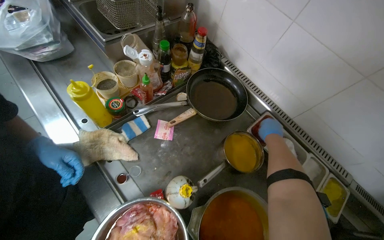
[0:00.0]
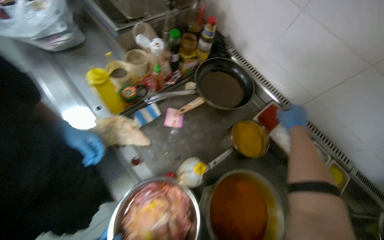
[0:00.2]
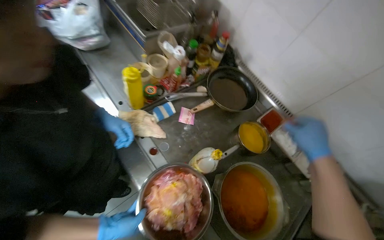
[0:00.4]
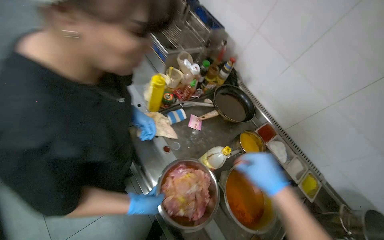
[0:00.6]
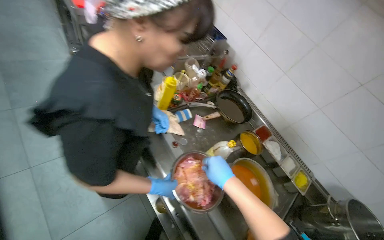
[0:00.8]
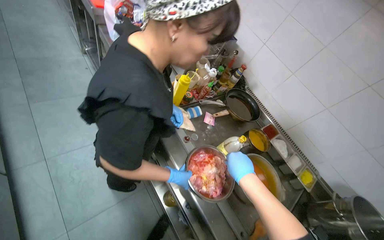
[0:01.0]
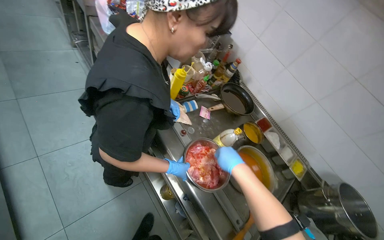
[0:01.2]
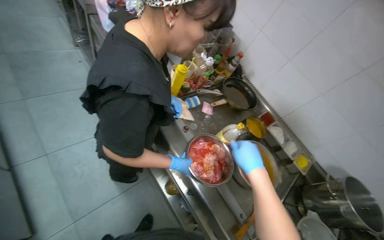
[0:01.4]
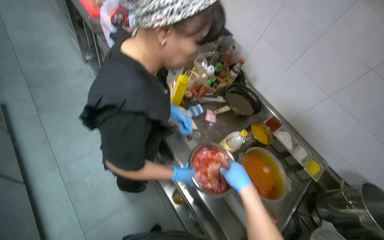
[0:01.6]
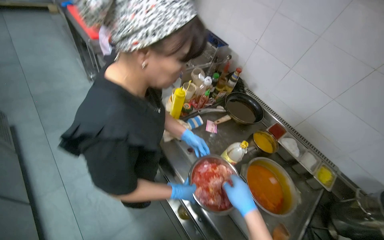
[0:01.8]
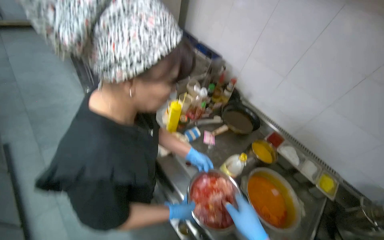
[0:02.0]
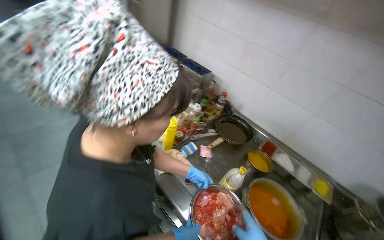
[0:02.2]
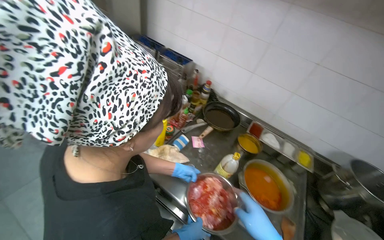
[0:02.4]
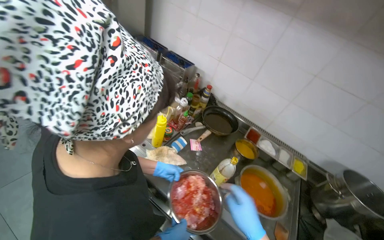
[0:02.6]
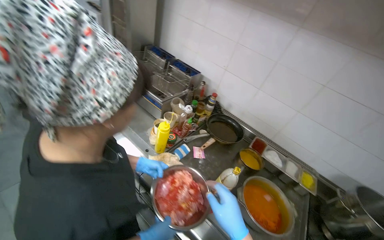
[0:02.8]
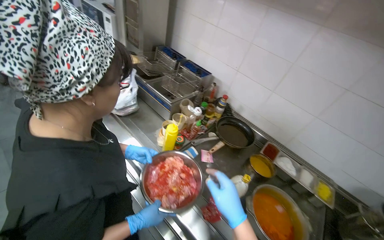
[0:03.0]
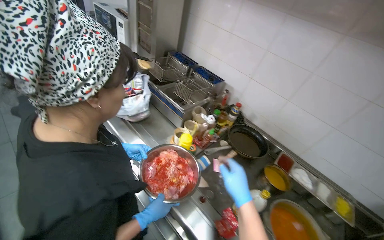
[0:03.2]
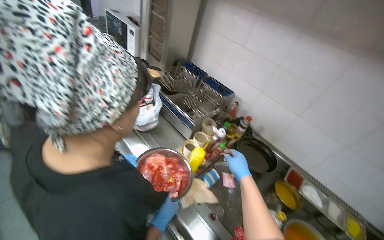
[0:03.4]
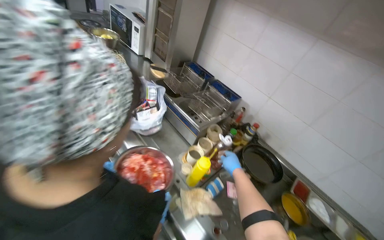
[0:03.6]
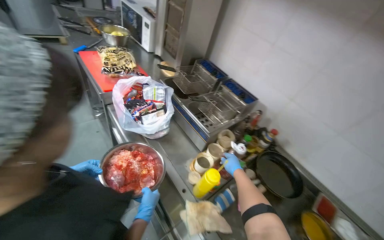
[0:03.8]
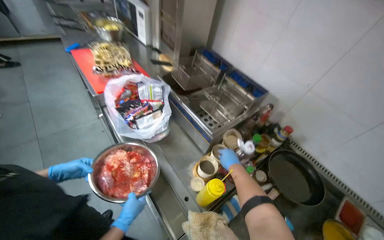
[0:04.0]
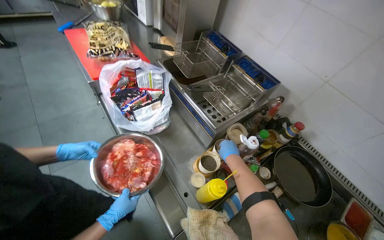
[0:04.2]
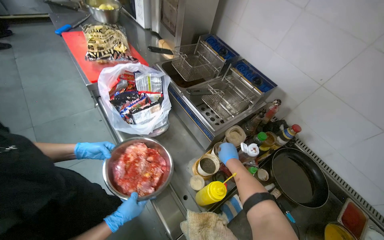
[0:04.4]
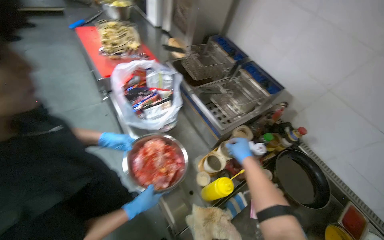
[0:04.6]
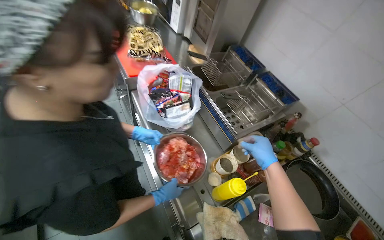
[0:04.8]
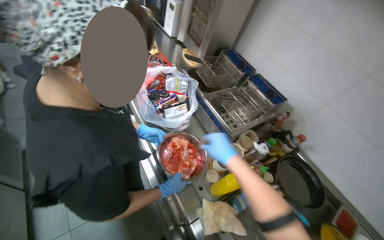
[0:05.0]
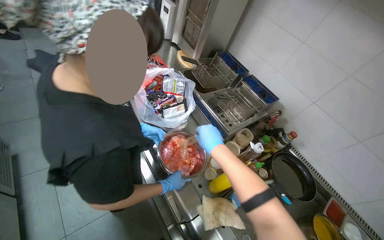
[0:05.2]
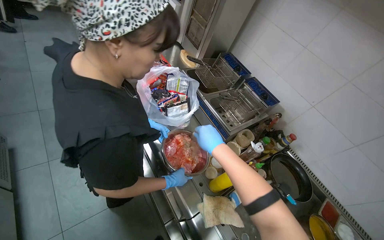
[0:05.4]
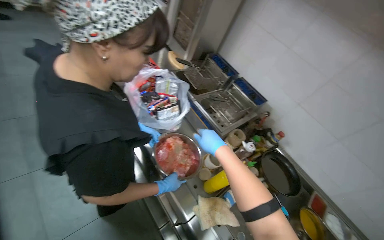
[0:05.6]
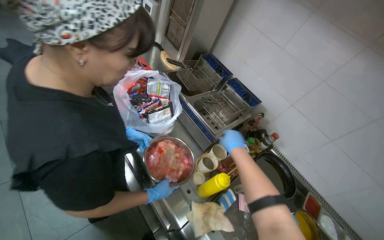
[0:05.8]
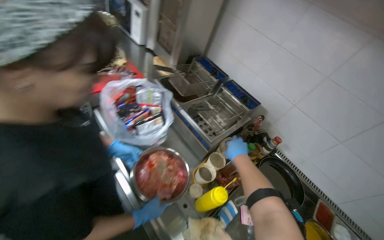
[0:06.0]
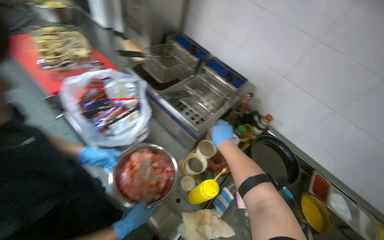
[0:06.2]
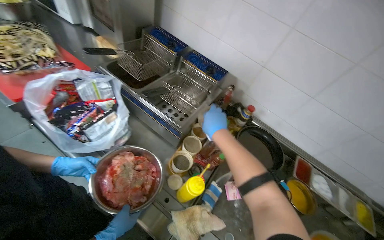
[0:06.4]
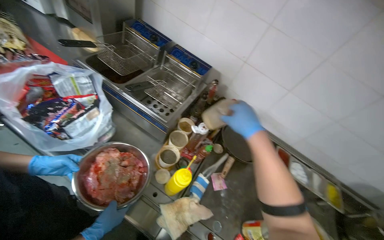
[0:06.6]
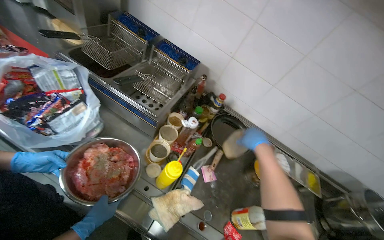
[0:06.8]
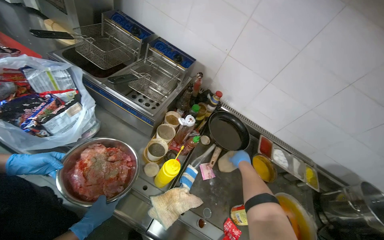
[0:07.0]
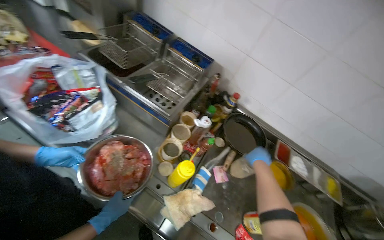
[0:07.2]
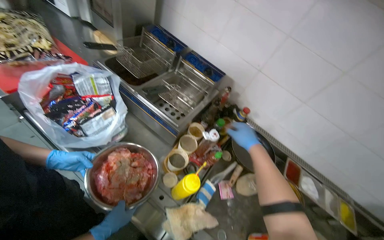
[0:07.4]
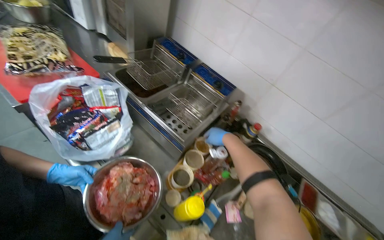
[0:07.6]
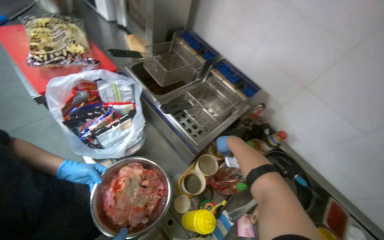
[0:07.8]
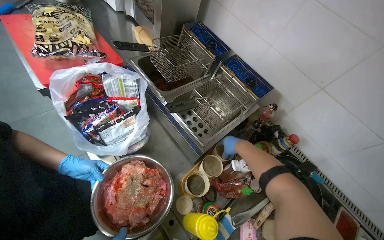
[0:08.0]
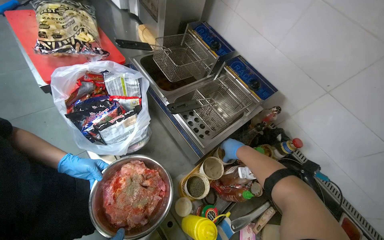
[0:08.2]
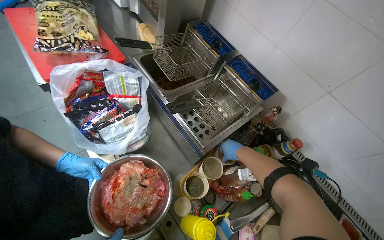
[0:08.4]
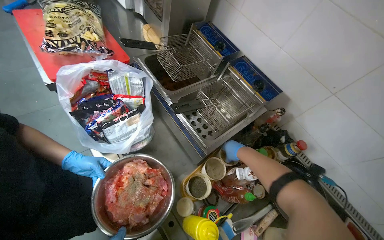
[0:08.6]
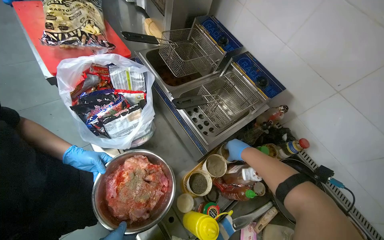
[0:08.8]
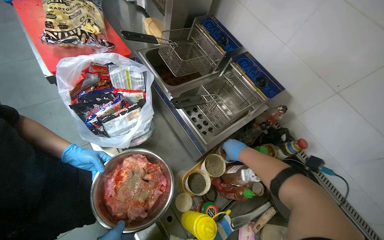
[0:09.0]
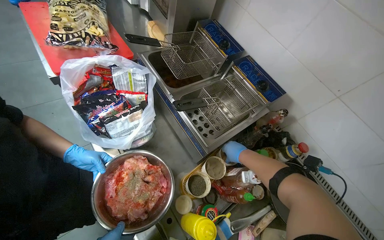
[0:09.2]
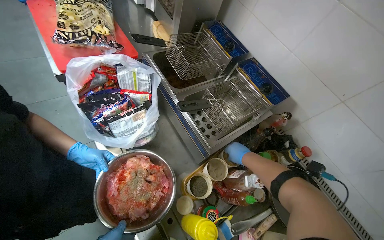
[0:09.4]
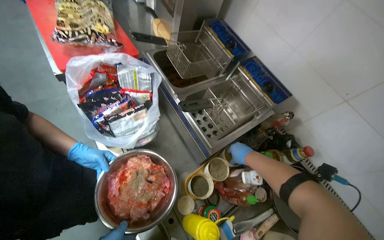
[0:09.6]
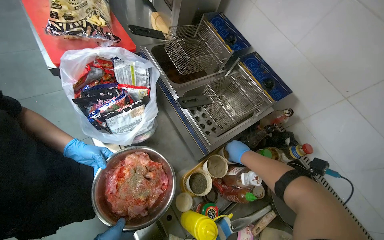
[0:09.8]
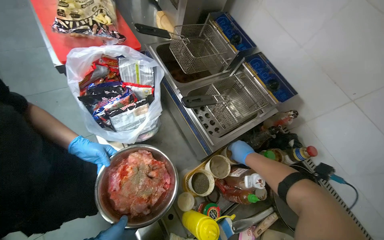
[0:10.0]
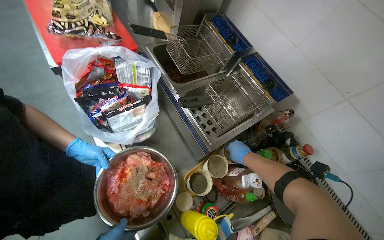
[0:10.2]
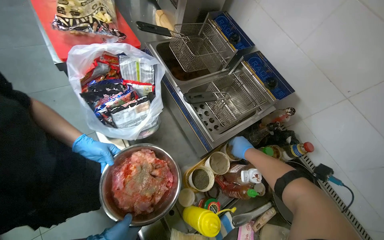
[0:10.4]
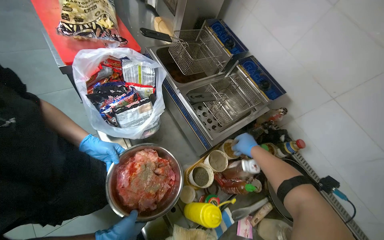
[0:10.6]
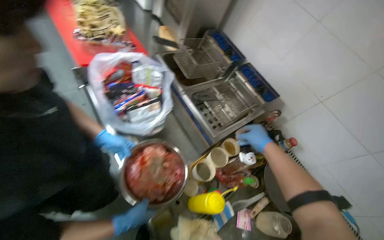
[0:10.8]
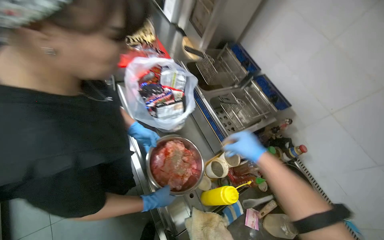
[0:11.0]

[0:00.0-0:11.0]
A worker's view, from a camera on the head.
Job: preparing food.
The whole recording: Seasoning raw meat. The worker adds multiple seasonings to a bowl of raw meat.
0:00.0 to 0:01.6: The wearer moves some 50 cm.
0:03.2 to 0:04.8: The head turns to the left by approximately 15 degrees. The right hand heads up the picture, covering about 30 cm, and moves about 35 cm farther from the camera and comes back.
0:04.8 to 0:06.2: The head rotates some 20 degrees to the right. The right hand is displaced farther from the camera by roughly 10 cm.
0:06.2 to 0:07.8: The right hand goes nearer and farther, about 20 cm each way, reversing 3 times.
0:09.4 to 0:11.0: The right hand shifts roughly 30 cm nearer to the camera.

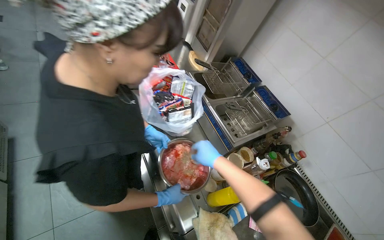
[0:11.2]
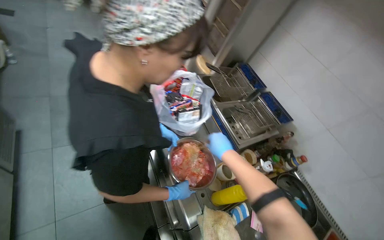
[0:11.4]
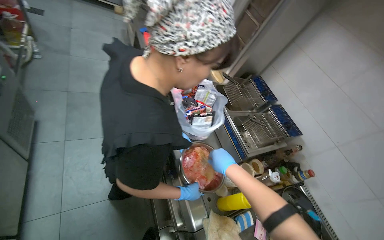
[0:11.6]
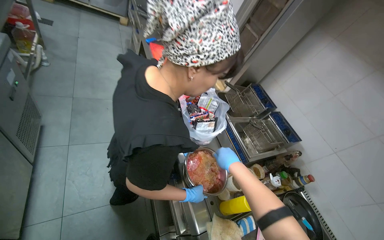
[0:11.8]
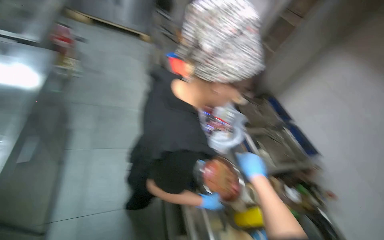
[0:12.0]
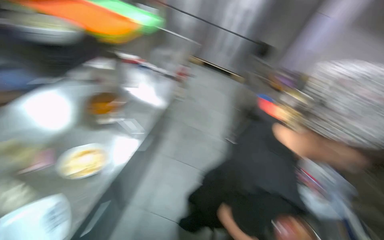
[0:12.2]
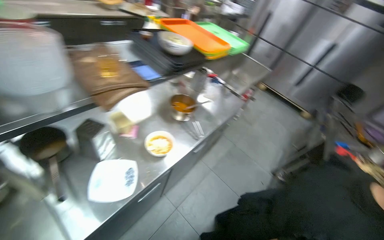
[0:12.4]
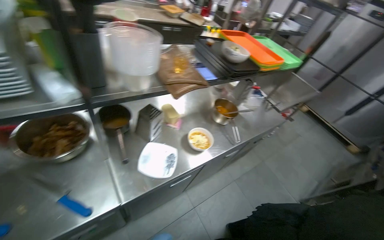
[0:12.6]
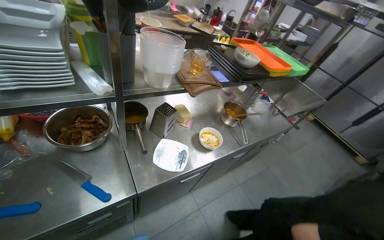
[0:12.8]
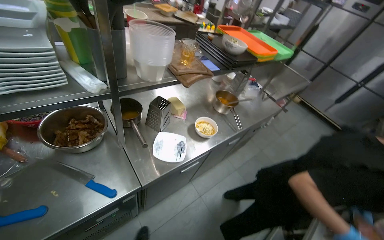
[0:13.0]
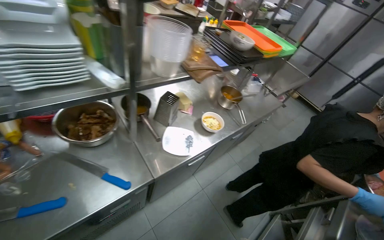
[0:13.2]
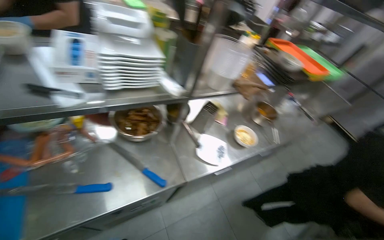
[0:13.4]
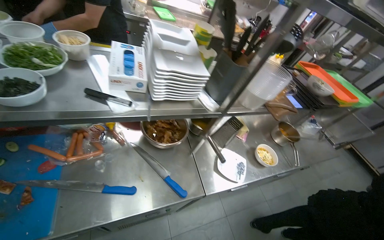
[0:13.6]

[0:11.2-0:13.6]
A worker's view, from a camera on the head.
Job: preparing food.
The whole recording: Seasoning raw meat. The worker adds multiple seasonings to a bowl of raw meat.
0:11.2 to 0:12.4: The wearer's head swings some 45 degrees to the left. The camera pitches upward, by about 20 degrees.
0:12.4 to 0:13.6: The wearer moves roughly 50 cm. The wearer's head swings some 30 degrees to the left.
